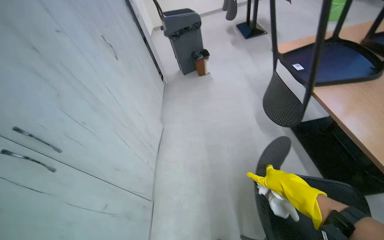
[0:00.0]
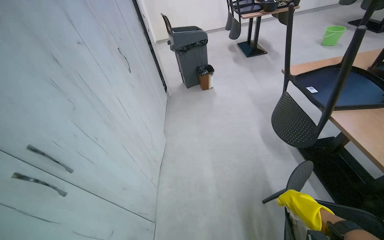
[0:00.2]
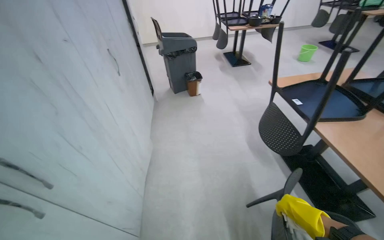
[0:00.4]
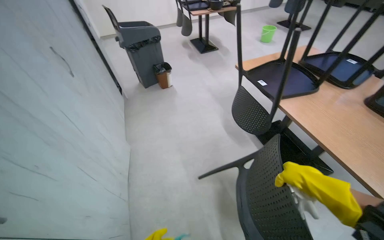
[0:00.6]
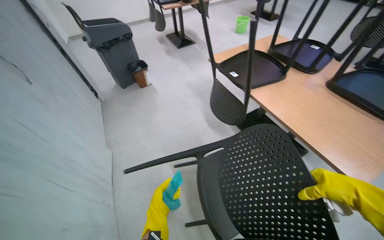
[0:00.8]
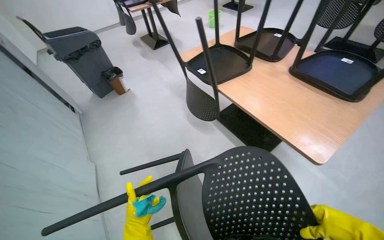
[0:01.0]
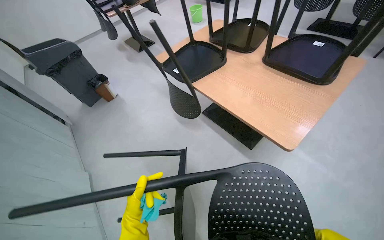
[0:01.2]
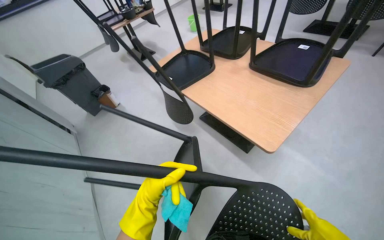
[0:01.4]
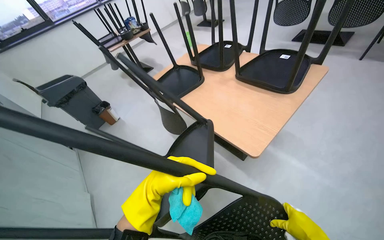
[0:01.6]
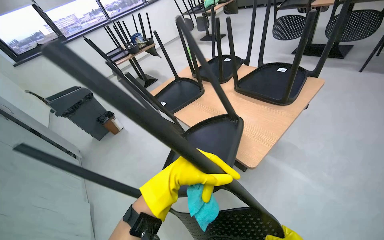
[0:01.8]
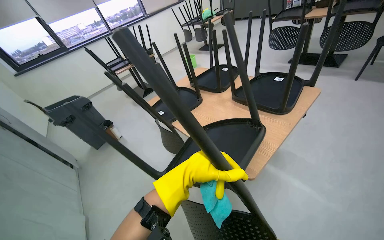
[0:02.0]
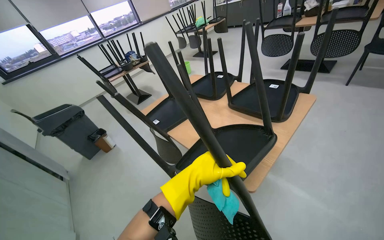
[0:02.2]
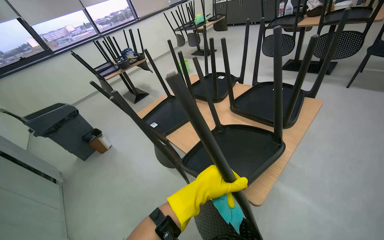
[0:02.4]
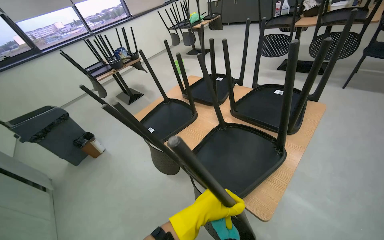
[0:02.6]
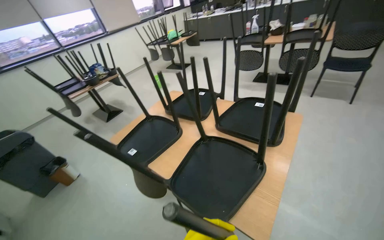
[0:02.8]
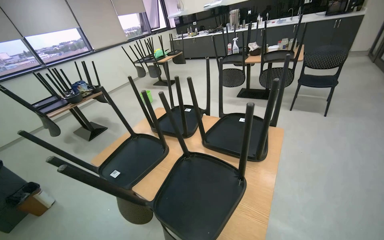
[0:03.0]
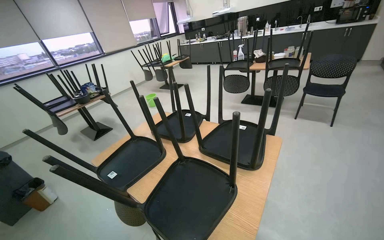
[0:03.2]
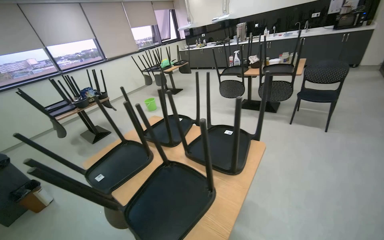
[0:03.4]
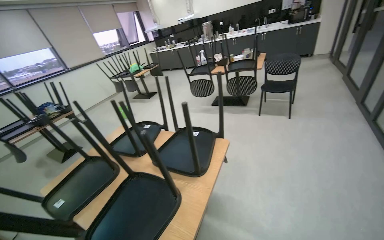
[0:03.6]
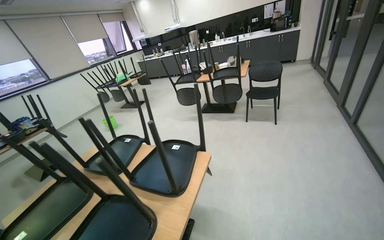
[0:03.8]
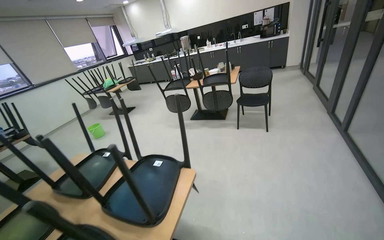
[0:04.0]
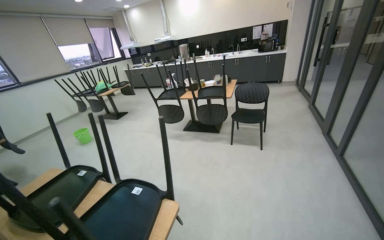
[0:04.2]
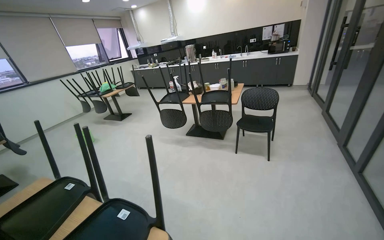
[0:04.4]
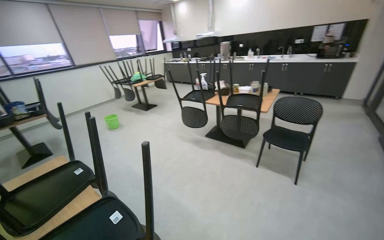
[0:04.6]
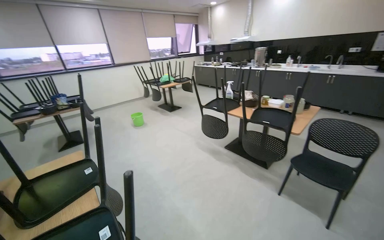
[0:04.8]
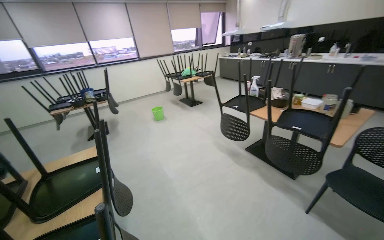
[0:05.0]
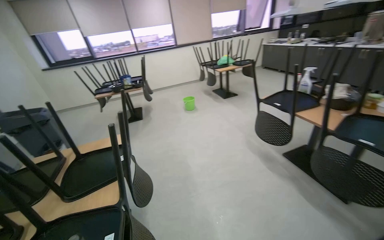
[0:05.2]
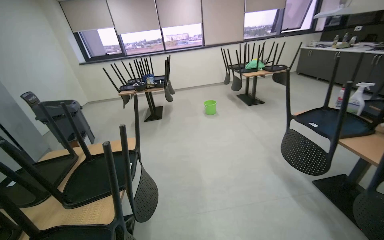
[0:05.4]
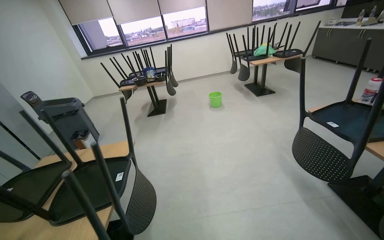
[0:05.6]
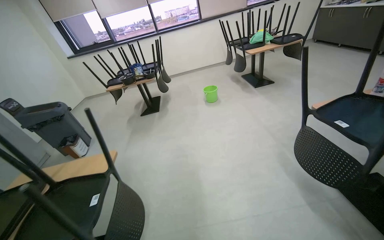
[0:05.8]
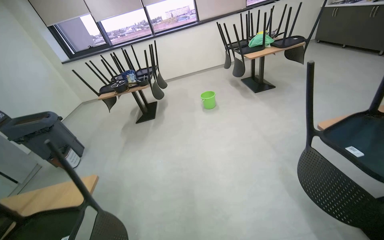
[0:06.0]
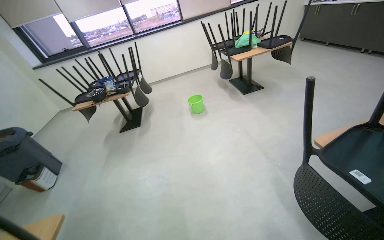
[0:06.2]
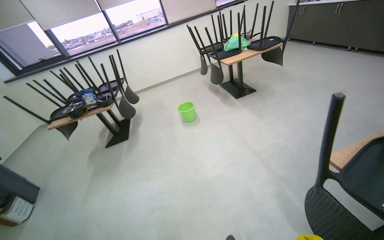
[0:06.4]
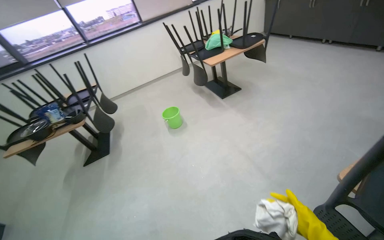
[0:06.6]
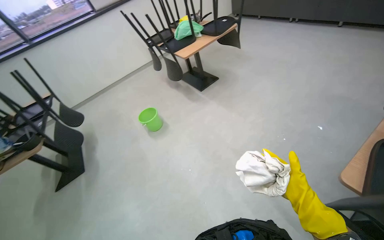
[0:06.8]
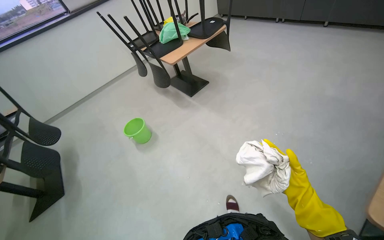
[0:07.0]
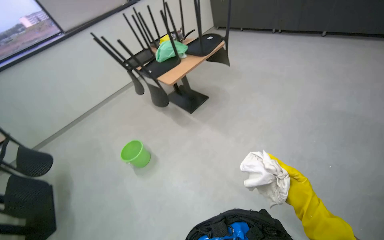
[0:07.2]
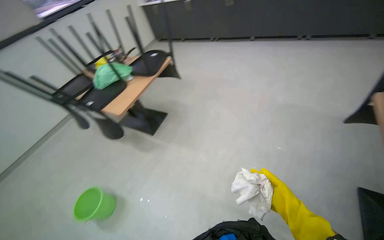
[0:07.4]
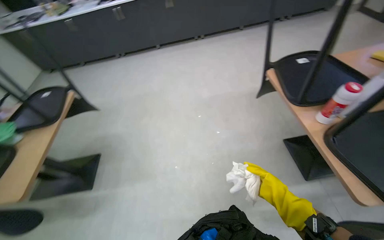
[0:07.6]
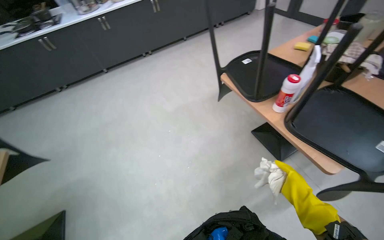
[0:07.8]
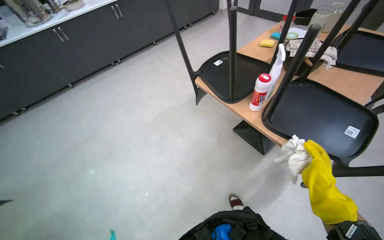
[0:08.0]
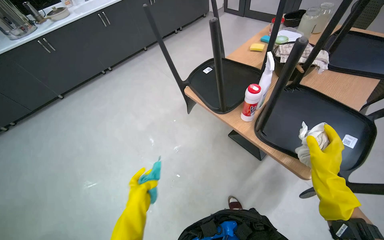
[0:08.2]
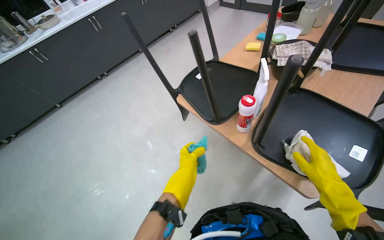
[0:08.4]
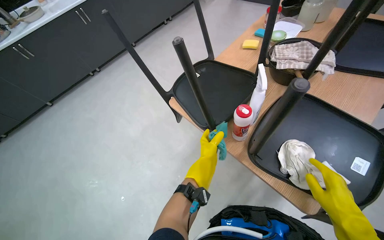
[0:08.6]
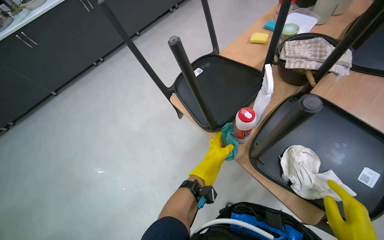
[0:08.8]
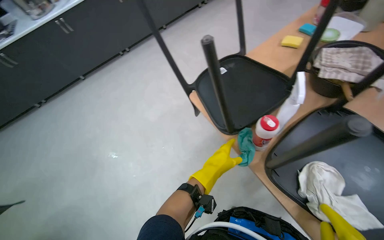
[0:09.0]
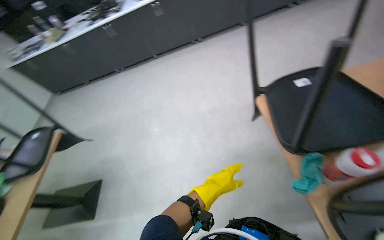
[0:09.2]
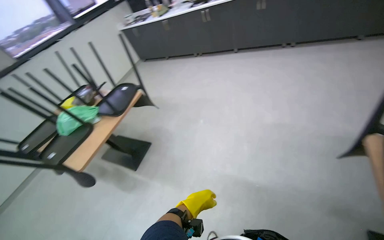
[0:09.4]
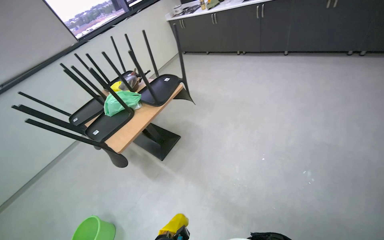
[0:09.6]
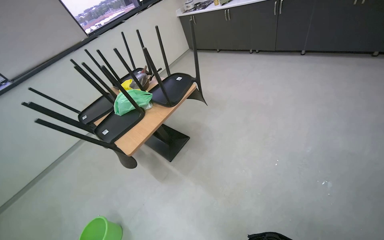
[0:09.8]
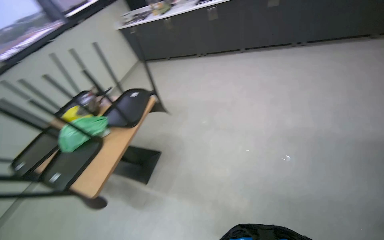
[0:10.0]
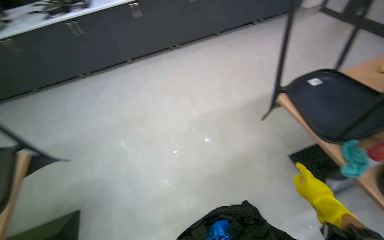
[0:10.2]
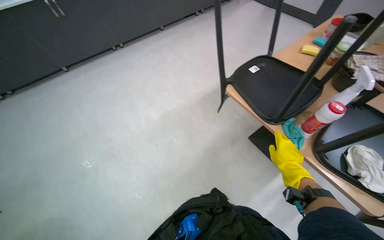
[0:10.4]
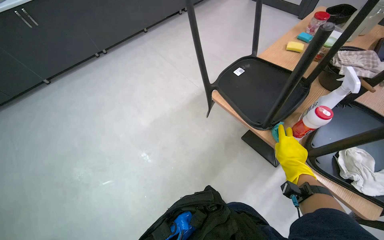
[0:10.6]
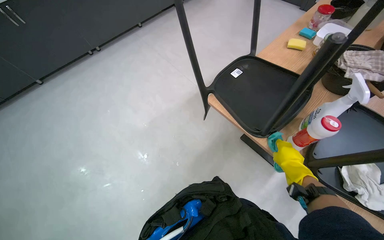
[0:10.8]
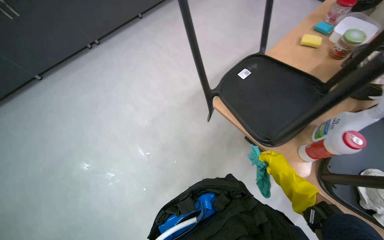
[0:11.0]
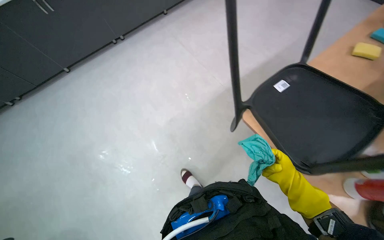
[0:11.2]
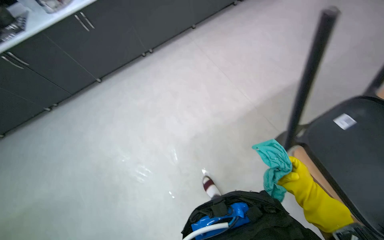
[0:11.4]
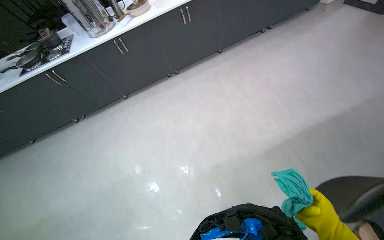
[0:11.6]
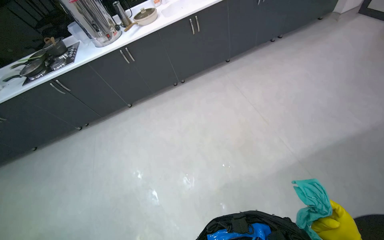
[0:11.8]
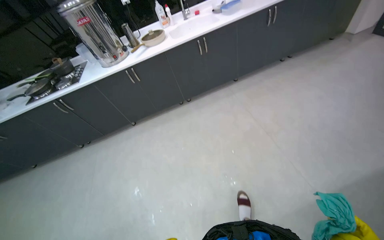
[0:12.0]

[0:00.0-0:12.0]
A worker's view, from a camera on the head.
Job: wiping surfaces.
The whole recording: Cleaning chairs. The worker wipes down multiple black chairs with a cloth.
0:00.0 to 0:01.6: The wearer's head swings roughly 35 degrees to the right.
0:01.6 to 0:03.0: The view tips upward by about 20 degrees.
0:04.4 to 0:06.0: The head travels roughly 1.5 m. The head rotates approximately 60 degrees to the left. The view tilts approximately 15 degrees downward.
0:06.0 to 0:07.6: The wearer moves approximately 1.5 m. The wearer's head swings roughly 90 degrees to the right.
0:07.6 to 0:09.0: The wearer moves about 40 cm. The head rotates about 25 degrees to the right.
0:10.4 to 0:12.0: The head travels some 70 cm.

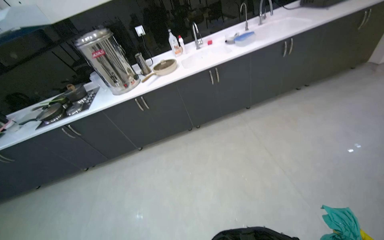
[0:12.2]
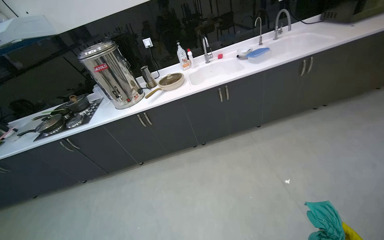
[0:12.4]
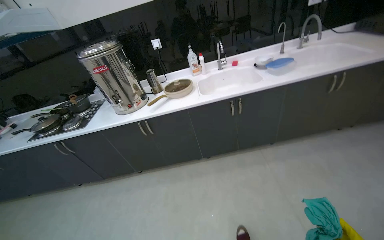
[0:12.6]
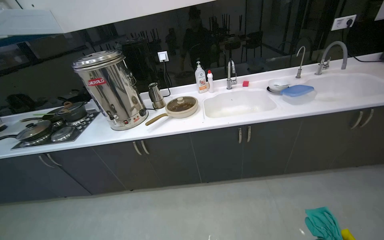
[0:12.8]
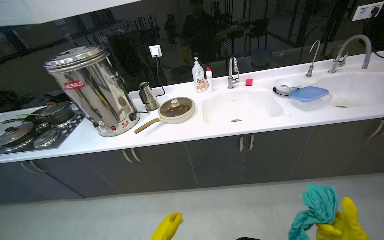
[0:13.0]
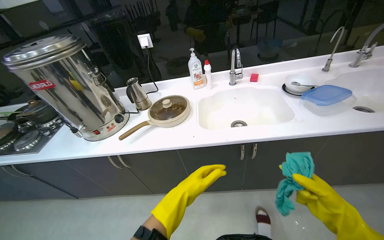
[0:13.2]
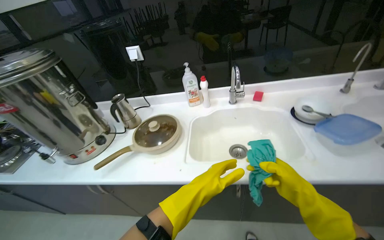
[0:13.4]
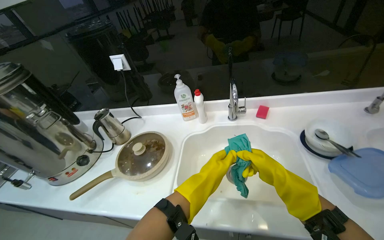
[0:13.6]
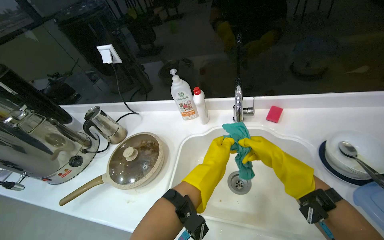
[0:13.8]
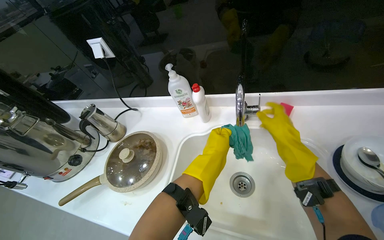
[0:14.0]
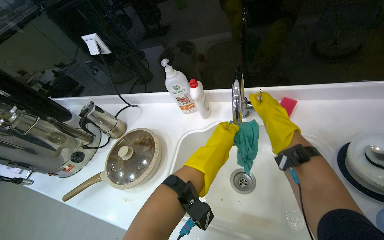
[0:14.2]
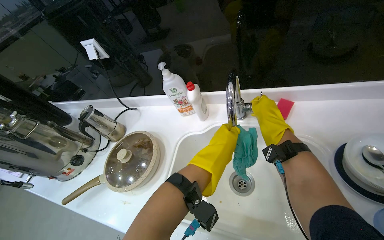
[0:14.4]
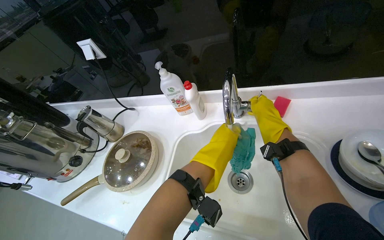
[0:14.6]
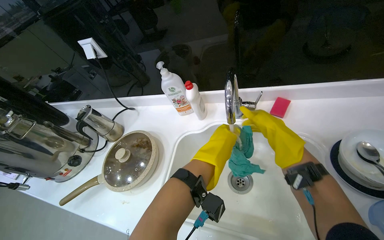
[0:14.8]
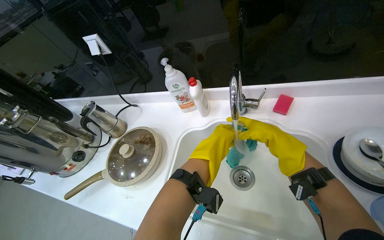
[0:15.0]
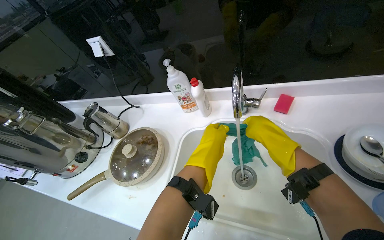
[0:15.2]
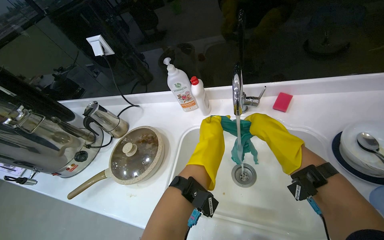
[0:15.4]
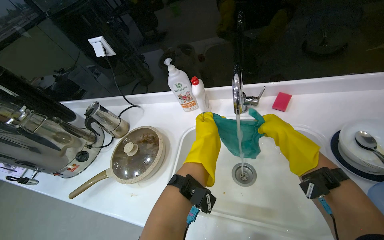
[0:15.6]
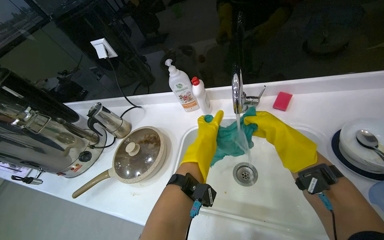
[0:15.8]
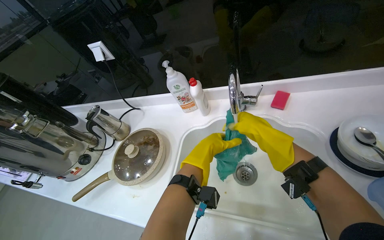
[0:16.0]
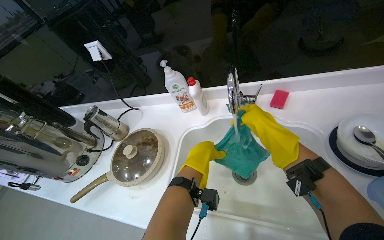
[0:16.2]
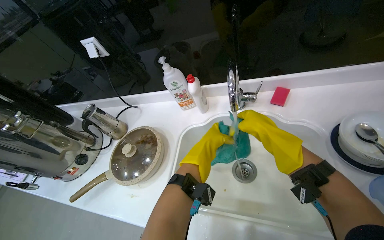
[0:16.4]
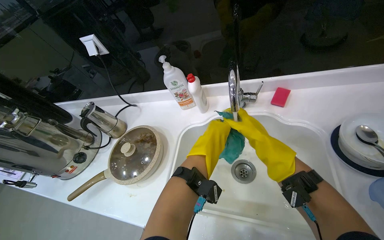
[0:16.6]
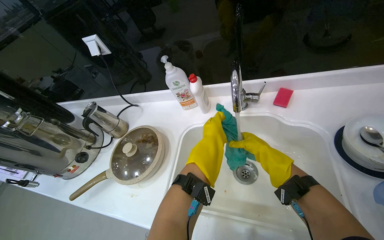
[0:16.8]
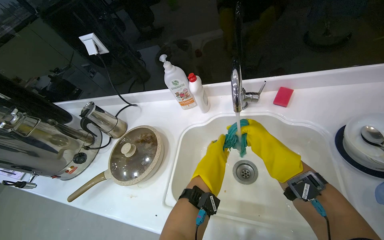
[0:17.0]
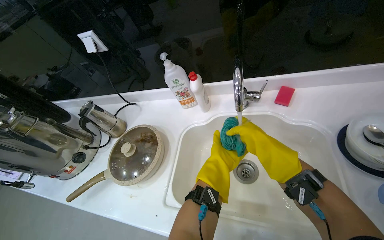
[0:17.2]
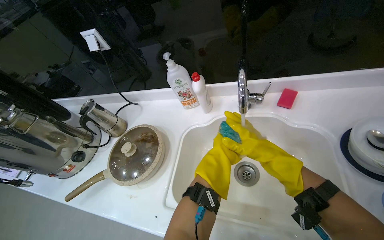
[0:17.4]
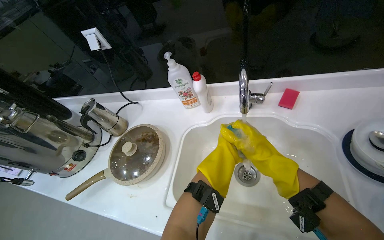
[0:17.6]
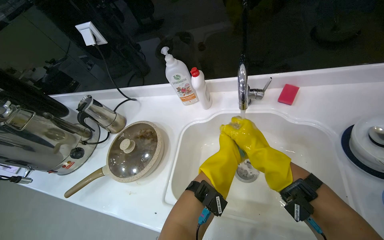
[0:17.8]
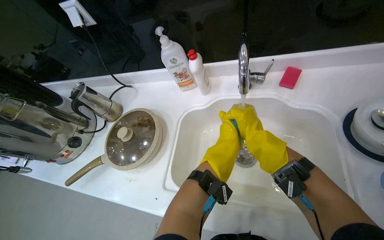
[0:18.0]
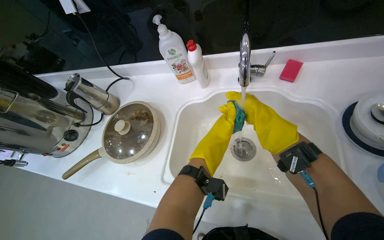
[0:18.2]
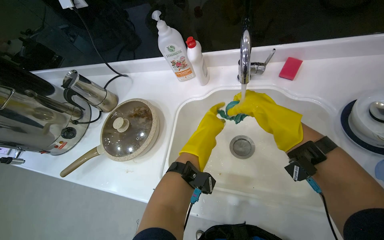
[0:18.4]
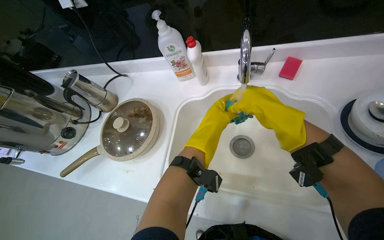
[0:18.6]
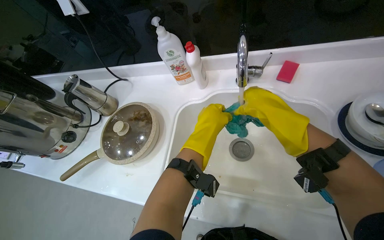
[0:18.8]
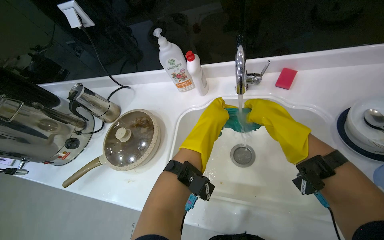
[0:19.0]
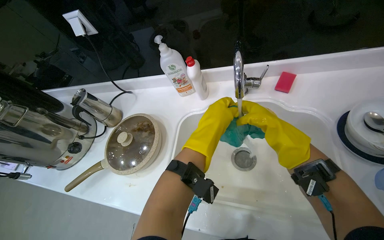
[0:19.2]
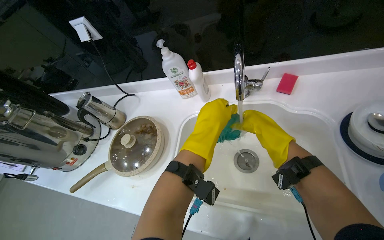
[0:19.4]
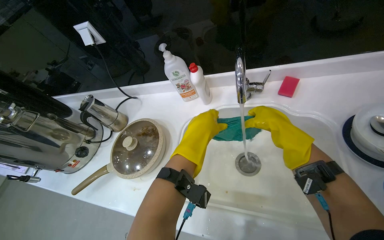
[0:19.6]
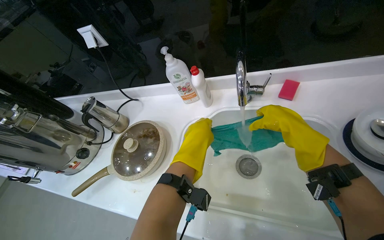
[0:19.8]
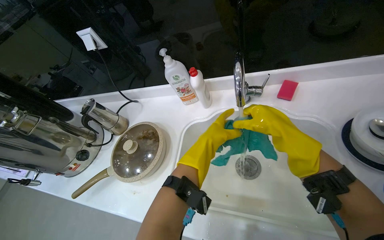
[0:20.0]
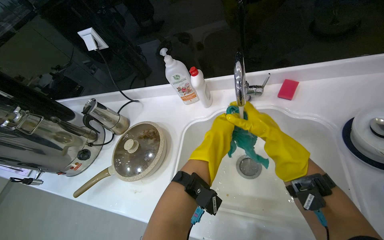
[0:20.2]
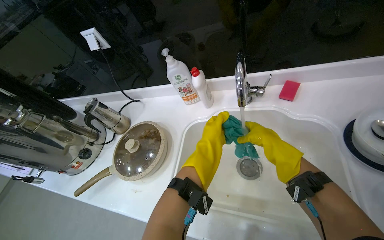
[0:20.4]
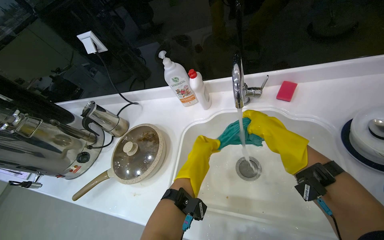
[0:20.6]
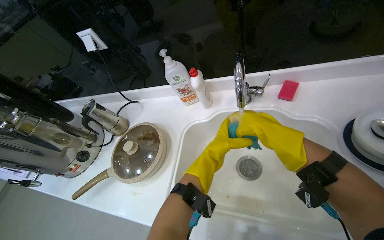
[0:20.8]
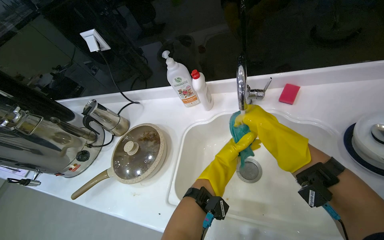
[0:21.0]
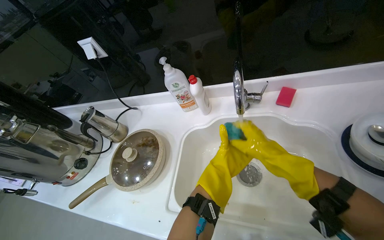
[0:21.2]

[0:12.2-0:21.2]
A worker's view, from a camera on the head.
Job: wiping surfaces.
The whole recording: Cleaning chairs. The worker wipes down multiple black chairs with a cloth.
0:12.2 to 0:13.8: The camera travels about 1.5 m. The head turns to the left by approximately 25 degrees.
0:15.2 to 0:16.6: The hands are busy where they are.
0:16.6 to 0:18.2: The right hand moves nearer and farther over roughly 15 cm, changing direction 2 times.
0:18.2 to 0:19.8: The left hand heads nearer to the camera, covering approximately 10 cm.
0:19.8 to 0:21.2: The left hand is displaced farther from the camera and to the right by roughly 10 cm, while the right hand swings nearer and farther, about 10 cm each way, with 2 reversals.
